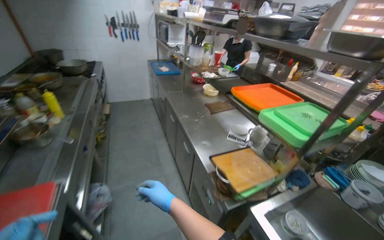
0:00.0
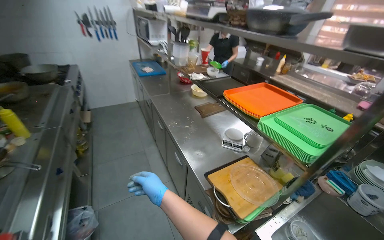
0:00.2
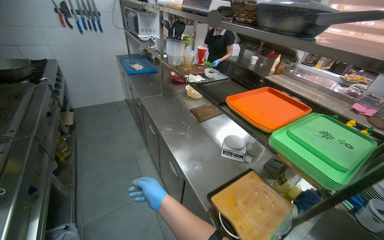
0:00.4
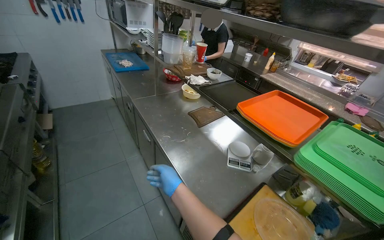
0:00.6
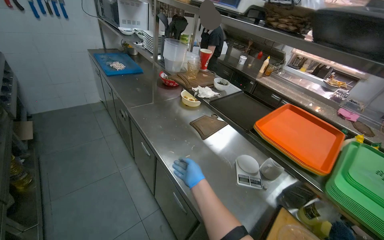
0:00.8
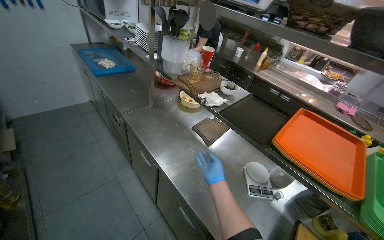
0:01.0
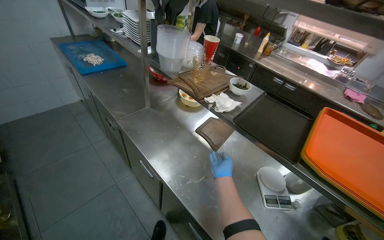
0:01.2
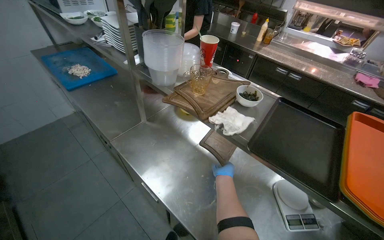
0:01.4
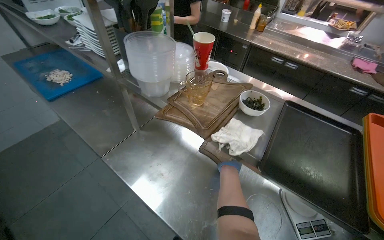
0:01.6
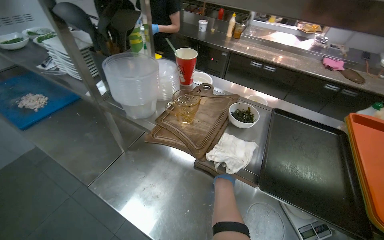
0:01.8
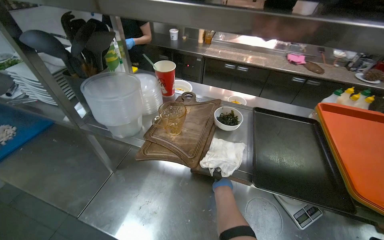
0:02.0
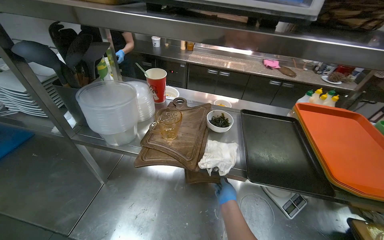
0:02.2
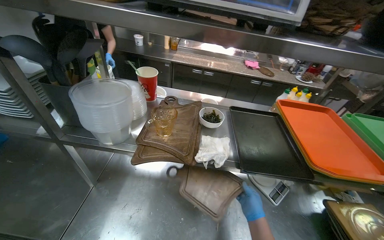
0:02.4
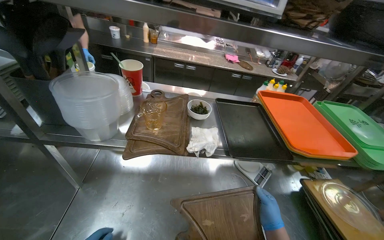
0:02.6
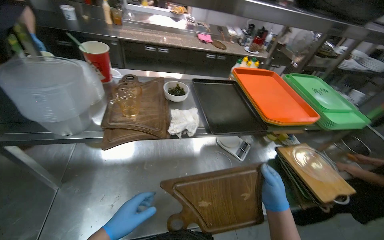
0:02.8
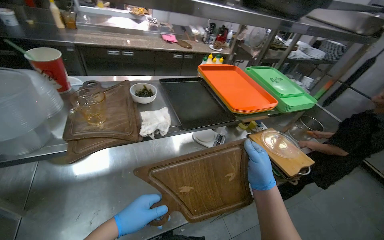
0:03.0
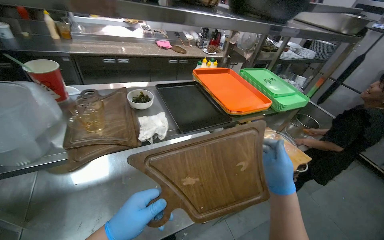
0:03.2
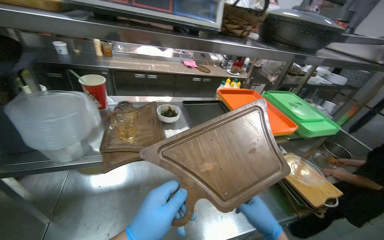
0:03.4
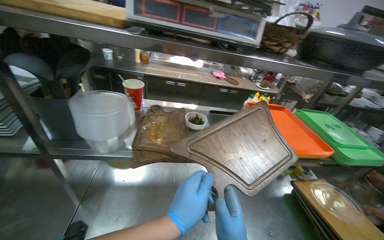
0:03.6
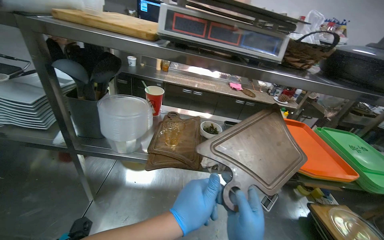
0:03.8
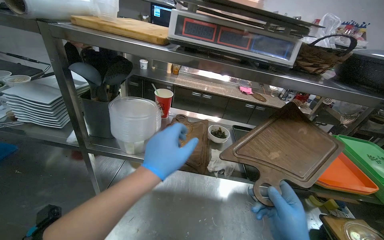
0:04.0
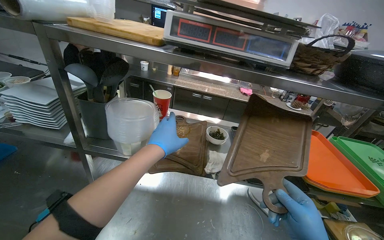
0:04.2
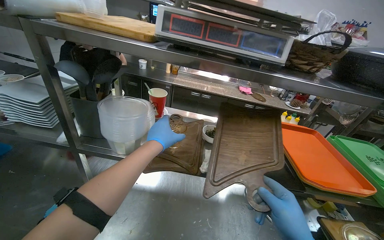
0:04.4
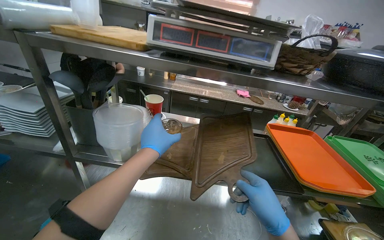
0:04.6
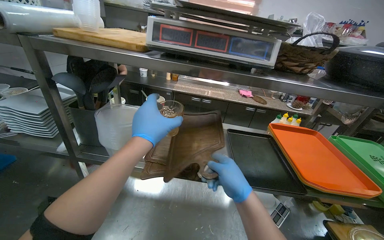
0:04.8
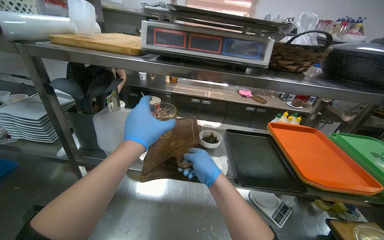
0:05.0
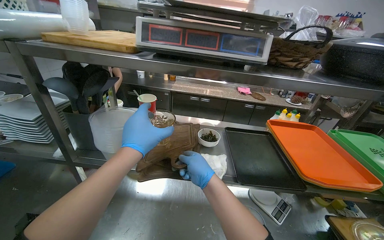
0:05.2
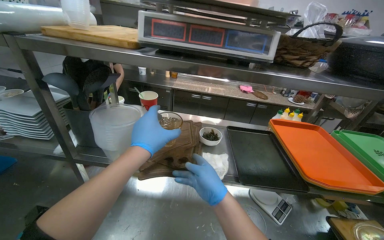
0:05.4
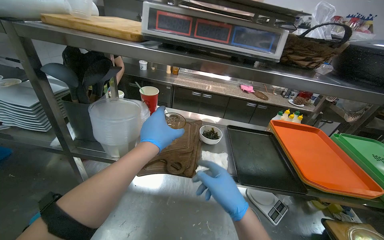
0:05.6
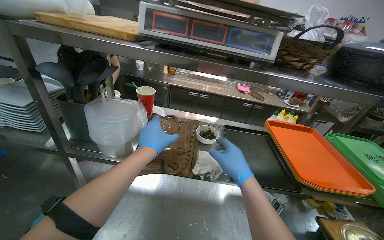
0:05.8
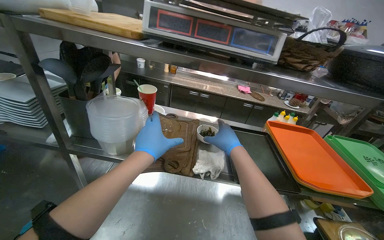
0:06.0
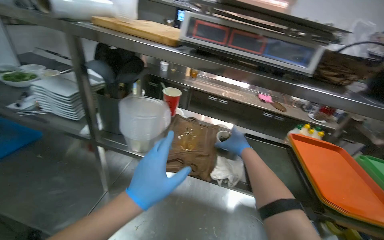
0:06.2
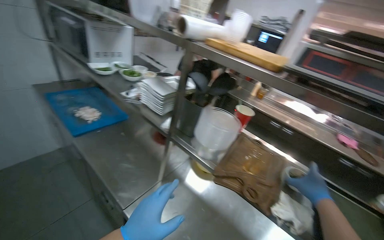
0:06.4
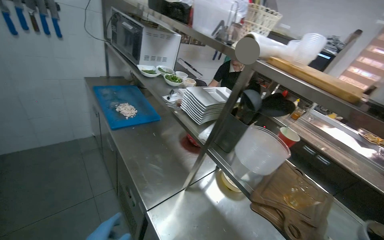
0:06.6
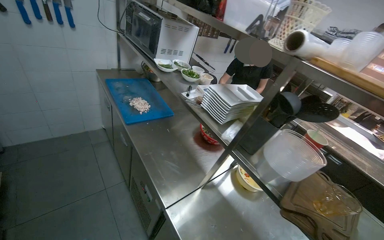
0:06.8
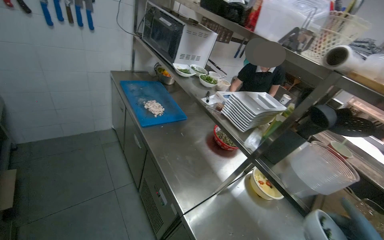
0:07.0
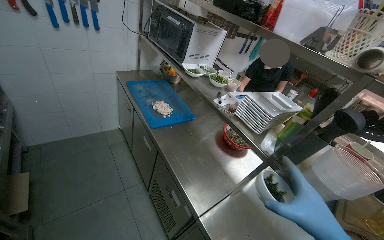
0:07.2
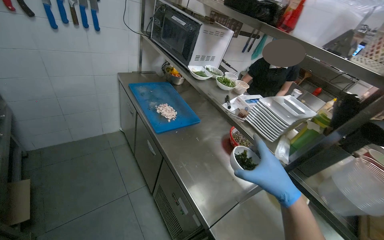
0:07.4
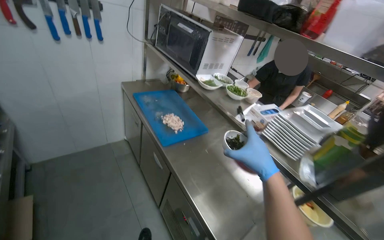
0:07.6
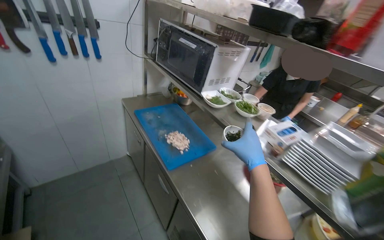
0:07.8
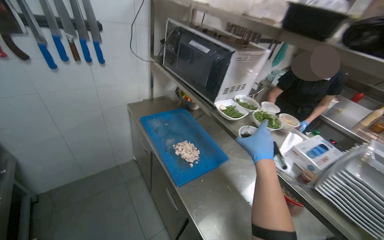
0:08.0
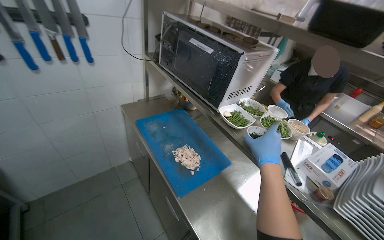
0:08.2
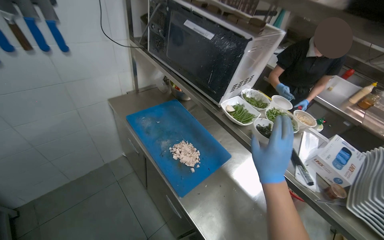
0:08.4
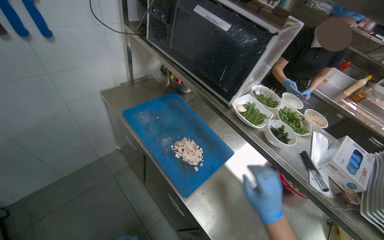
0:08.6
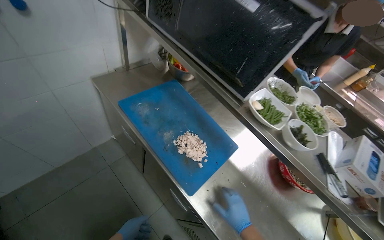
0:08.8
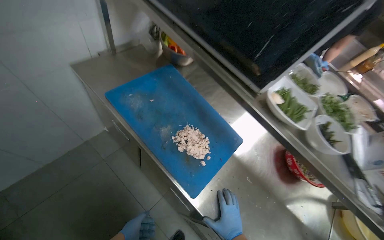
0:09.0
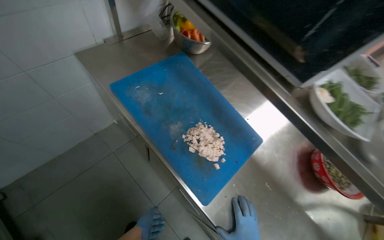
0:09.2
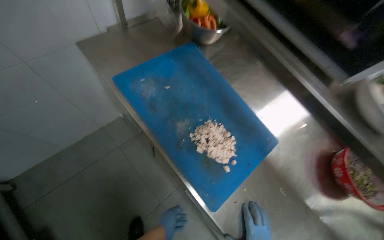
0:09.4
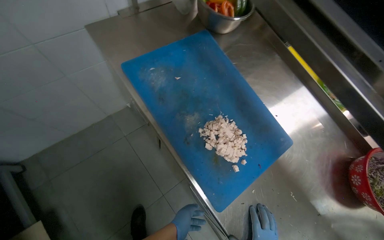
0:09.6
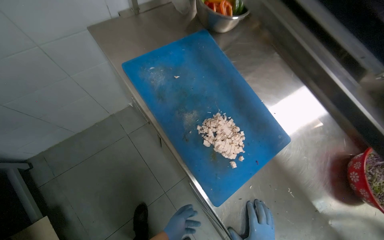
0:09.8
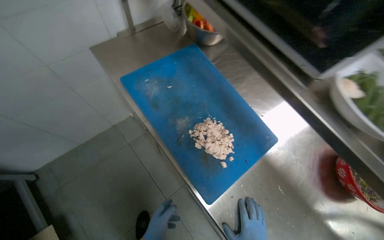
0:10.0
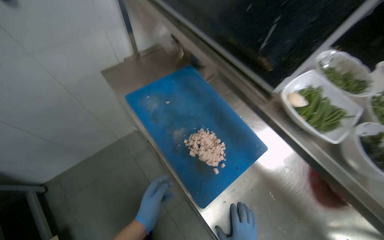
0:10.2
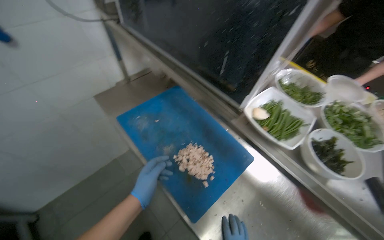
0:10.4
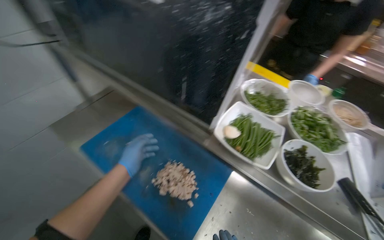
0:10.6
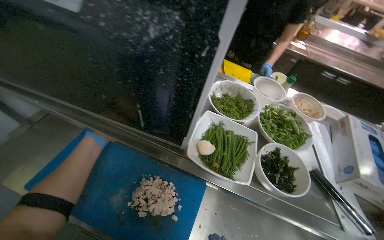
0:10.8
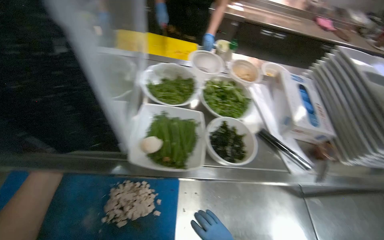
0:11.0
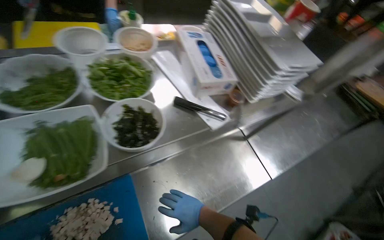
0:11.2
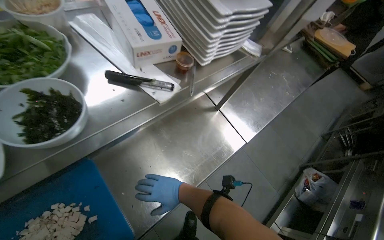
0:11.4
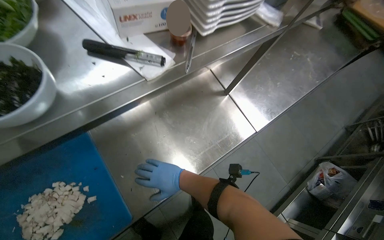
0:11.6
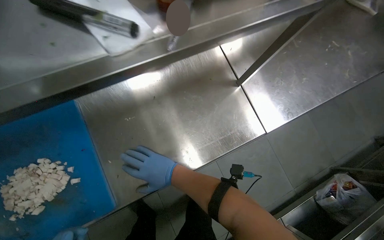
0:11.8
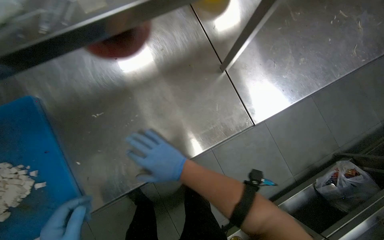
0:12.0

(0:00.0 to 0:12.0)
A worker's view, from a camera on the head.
Job: preparing food.
The whole recording: Organizing kitchen items. The worker organizes the kitchen items.
0:00.0 - 0:01.6: The wearer moves roughly 1 m. The wearer's head swings some 30 degrees to the right. The view tips downward by about 20 degrees.
0:01.6 - 0:03.0: The wearer looks approximately 55 degrees further to the right.
0:03.0 - 0:04.4: The head rotates roughly 30 degrees to the left. The view tips upward by roughly 15 degrees.
0:06.0 - 0:07.6: The camera is carried about 60 cm. The head turns to the left by some 50 degrees.
0:07.6 - 0:09.0: The camera travels approximately 70 cm. The camera pitches downward, by about 25 degrees.
0:10.4 - 0:12.0: The camera is carried some 40 cm. The wearer's head swings roughly 70 degrees to the right. The camera pitches downward, by roughly 40 degrees.

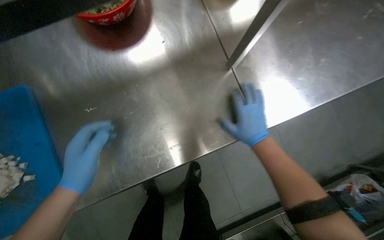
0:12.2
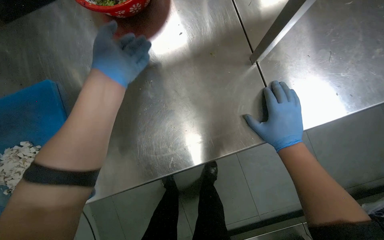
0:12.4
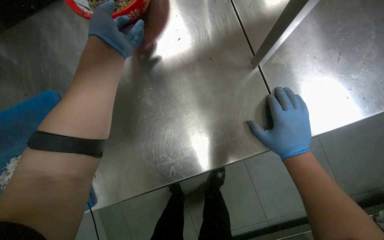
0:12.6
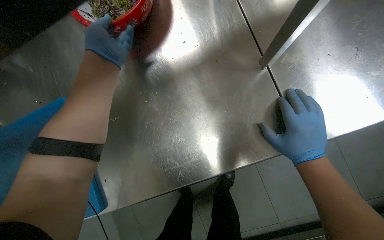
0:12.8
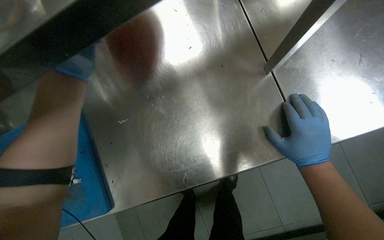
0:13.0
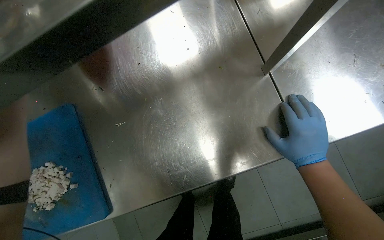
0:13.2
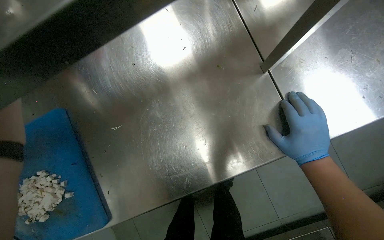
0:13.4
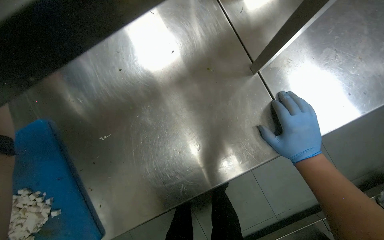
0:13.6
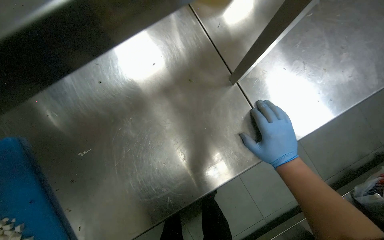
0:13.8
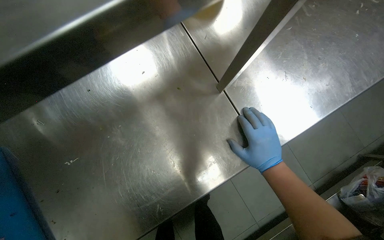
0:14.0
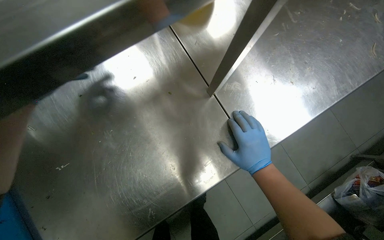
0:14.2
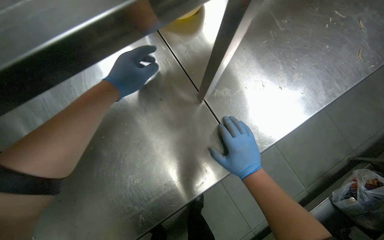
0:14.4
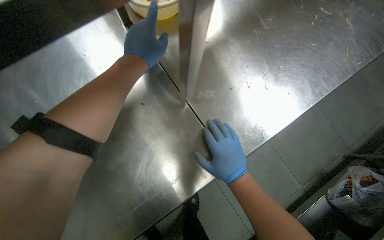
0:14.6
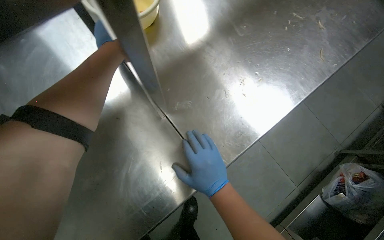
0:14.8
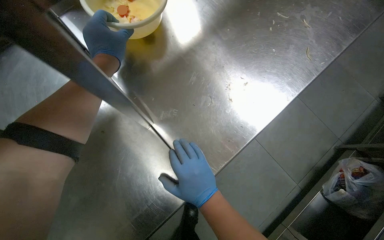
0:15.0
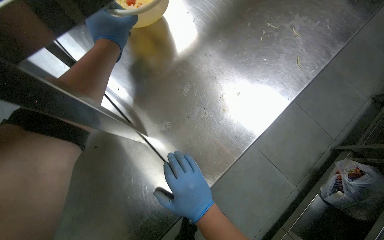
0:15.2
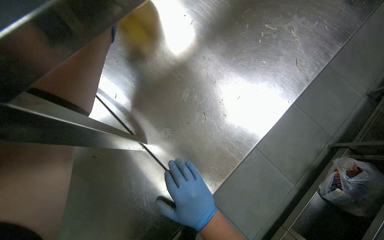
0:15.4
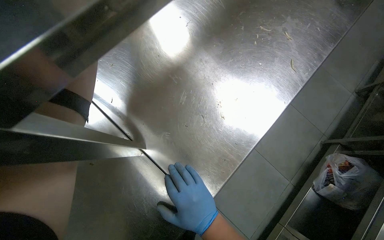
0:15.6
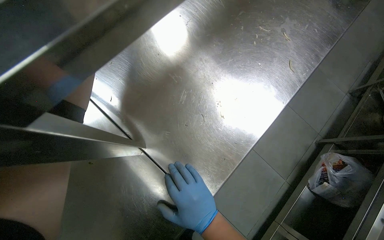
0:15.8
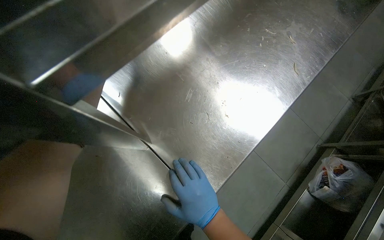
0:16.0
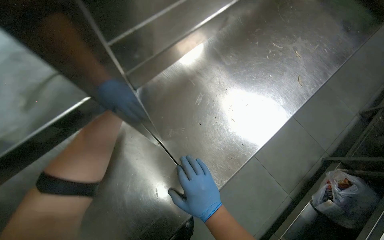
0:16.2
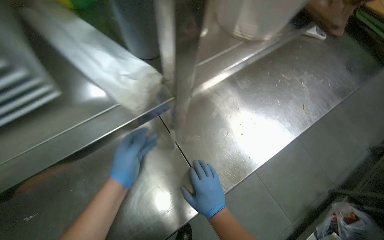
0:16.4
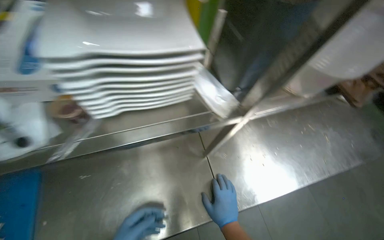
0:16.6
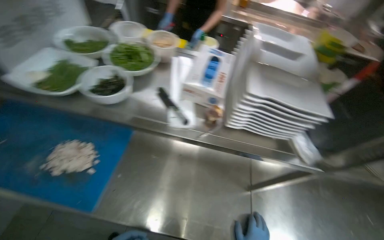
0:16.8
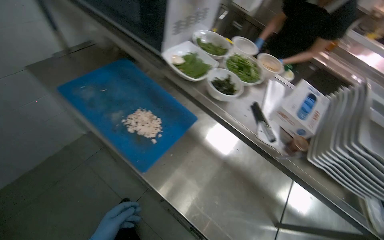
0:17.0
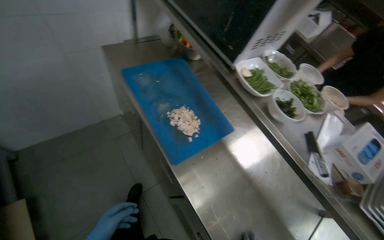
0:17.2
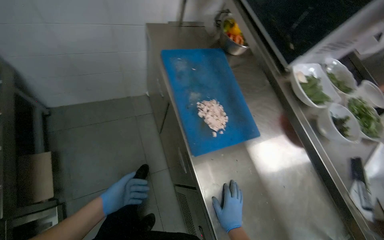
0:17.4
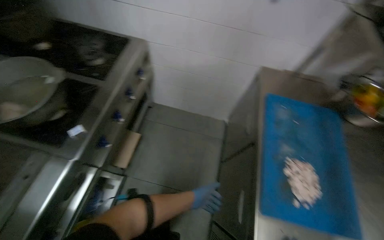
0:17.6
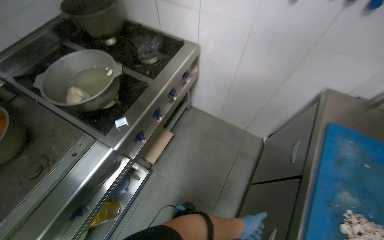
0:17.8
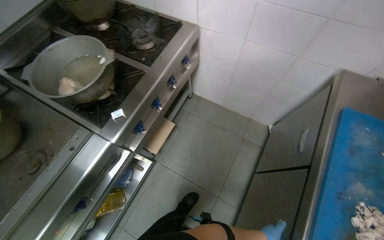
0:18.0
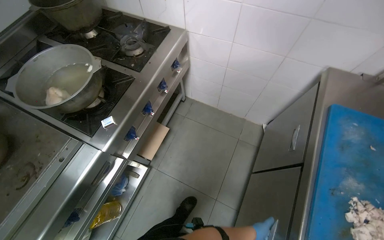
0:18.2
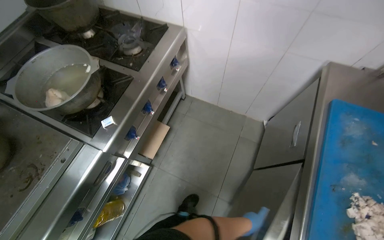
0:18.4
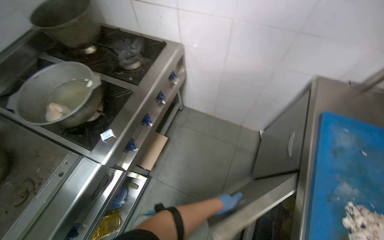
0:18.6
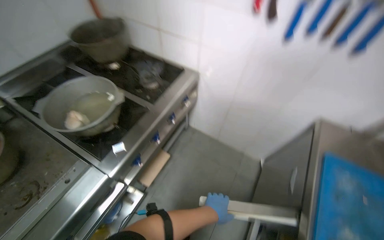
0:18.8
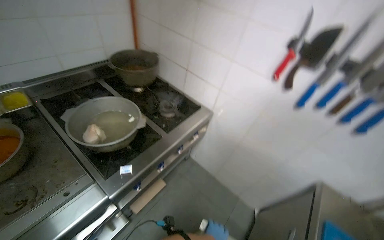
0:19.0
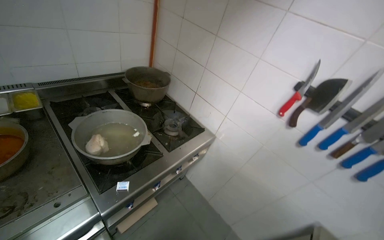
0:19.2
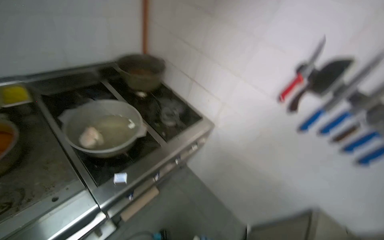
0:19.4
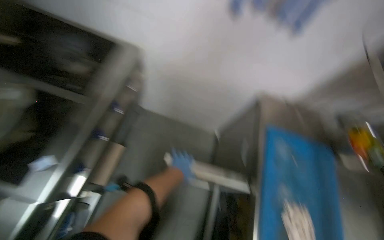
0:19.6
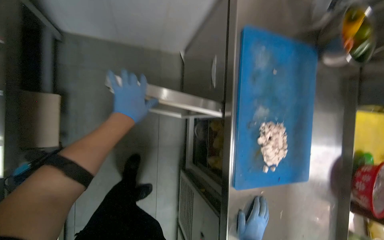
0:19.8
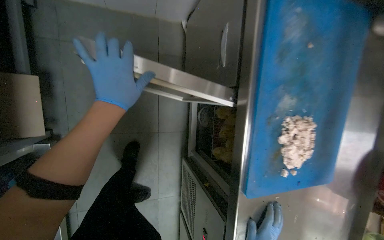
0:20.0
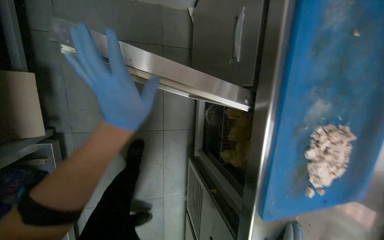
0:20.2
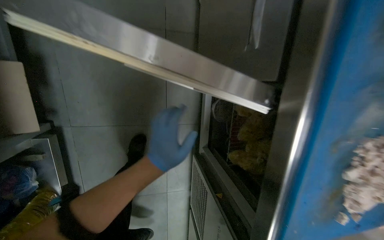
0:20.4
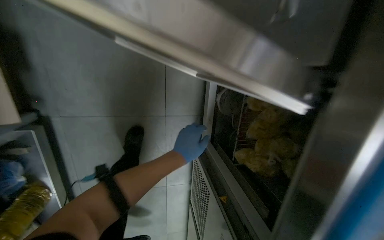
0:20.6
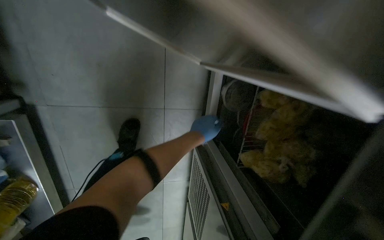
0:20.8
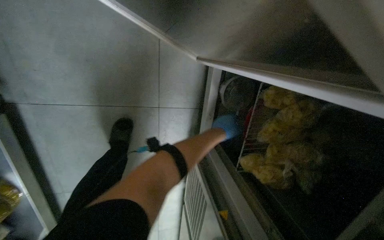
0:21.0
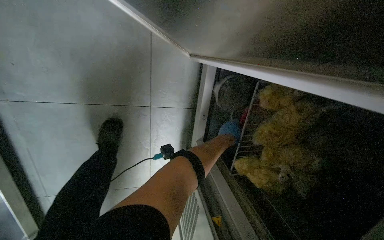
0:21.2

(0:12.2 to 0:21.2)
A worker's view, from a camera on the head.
Job: preparing food.
The whole recording: Organizing kitchen items. The worker organizes the kitchen items.
0:15.2 - 0:16.6: The view tips upward by approximately 15 degrees. The scene rotates clockwise by roughly 25 degrees.
0:16.6 - 0:18.2: The camera travels about 70 cm. The head turns to the left by some 130 degrees. The wearer looks some 20 degrees further upward.
0:18.2 - 0:19.8: The camera sweeps to the right, by approximately 25 degrees. The view tips downward by roughly 20 degrees.
0:19.8 - 0:21.2: The head travels some 50 cm. The view tilts approximately 25 degrees downward.
